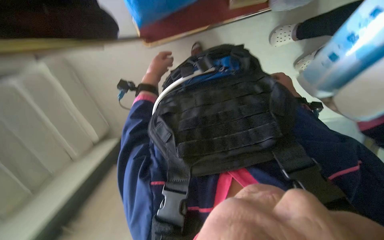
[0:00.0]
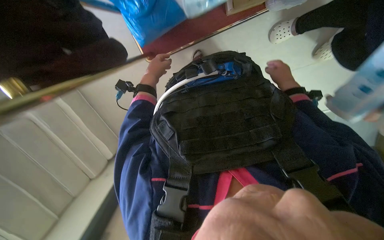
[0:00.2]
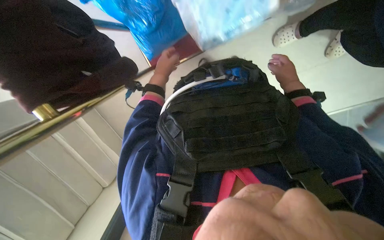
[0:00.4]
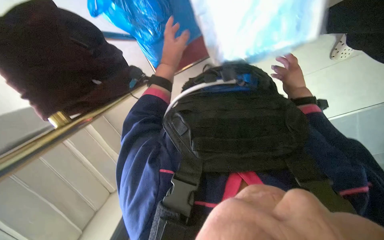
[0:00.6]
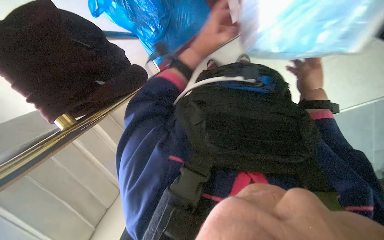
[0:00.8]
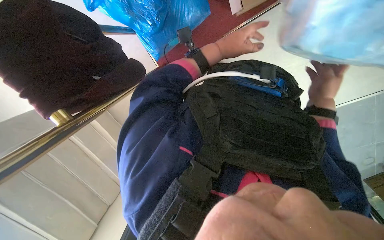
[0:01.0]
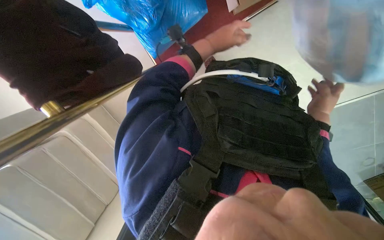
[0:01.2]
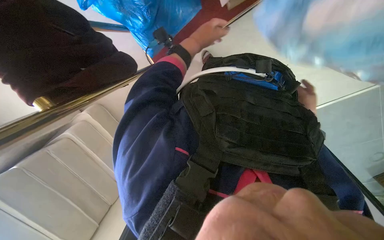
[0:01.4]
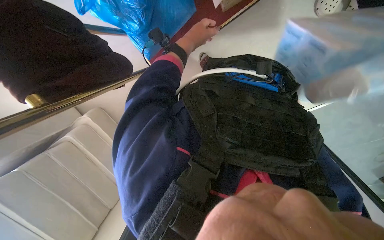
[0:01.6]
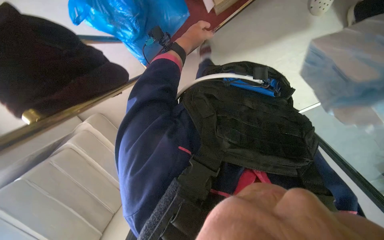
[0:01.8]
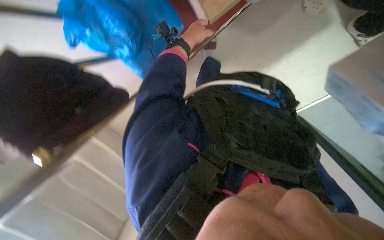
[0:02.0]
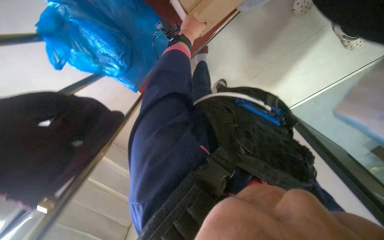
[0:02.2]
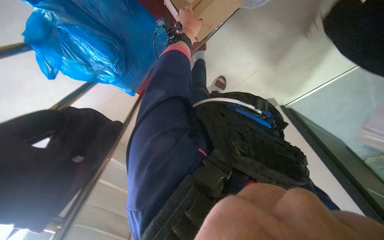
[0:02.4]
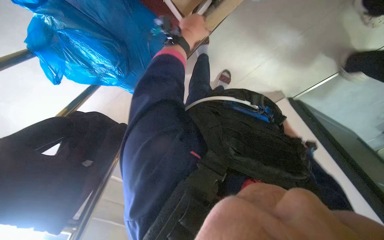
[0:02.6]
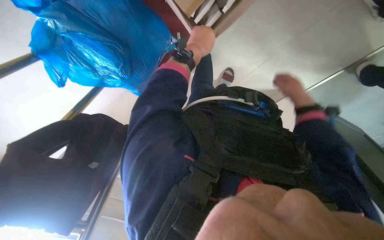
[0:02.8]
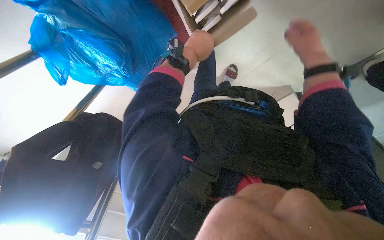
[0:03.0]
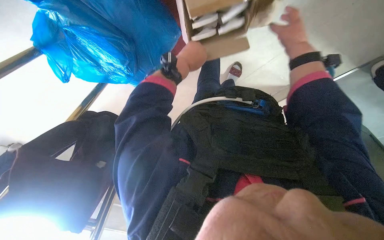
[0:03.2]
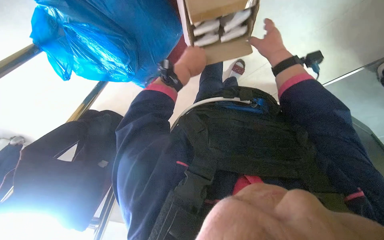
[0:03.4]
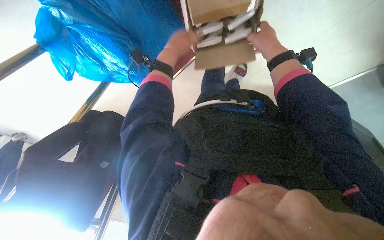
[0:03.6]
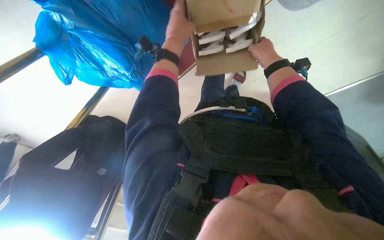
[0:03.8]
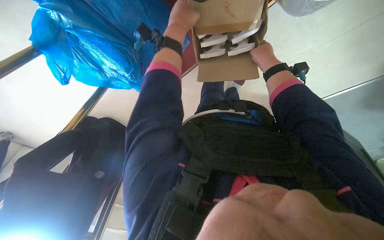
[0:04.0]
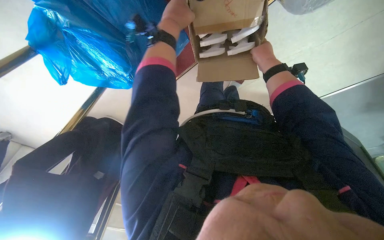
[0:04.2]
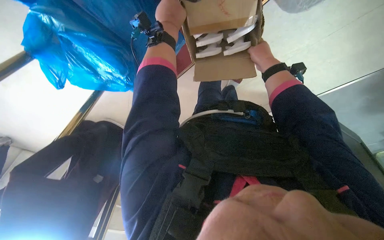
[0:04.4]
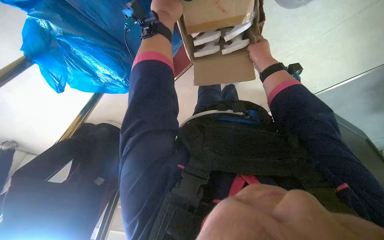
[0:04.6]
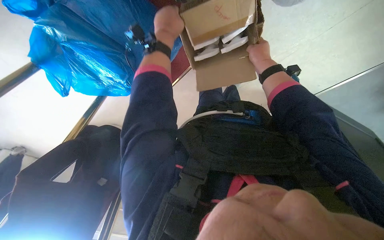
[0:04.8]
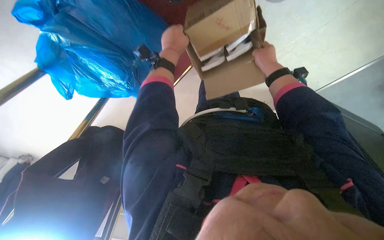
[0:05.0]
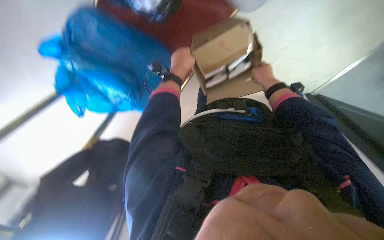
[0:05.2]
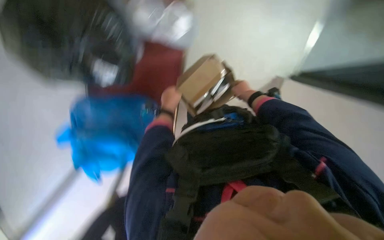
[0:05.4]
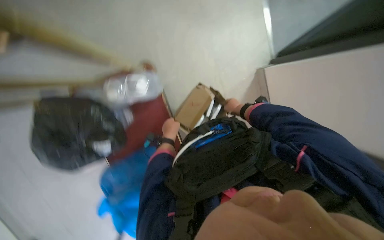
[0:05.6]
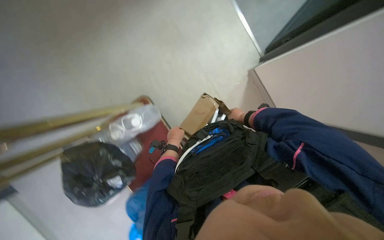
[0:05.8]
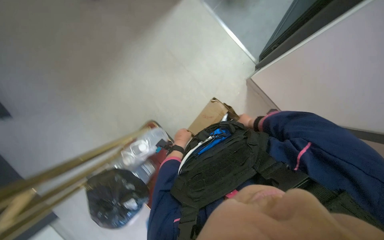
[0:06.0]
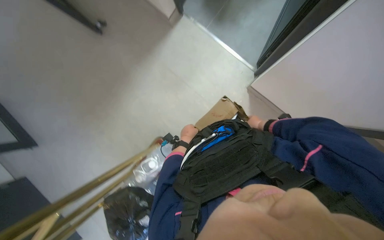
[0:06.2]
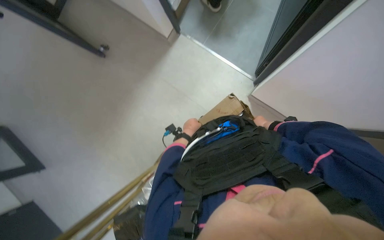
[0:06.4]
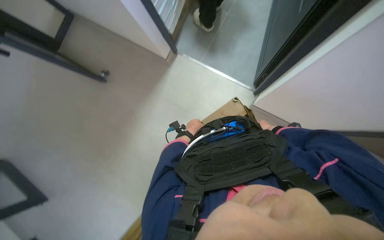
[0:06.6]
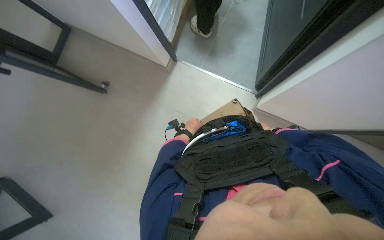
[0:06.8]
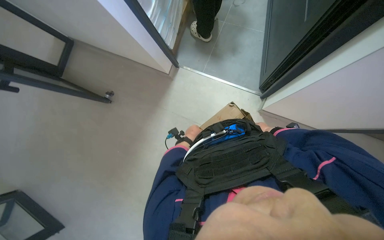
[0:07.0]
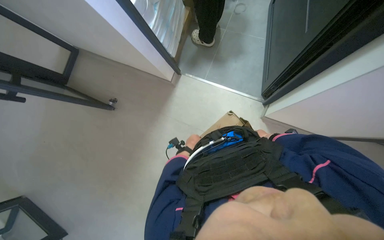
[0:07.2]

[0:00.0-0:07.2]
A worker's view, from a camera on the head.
Job: organizing items.
The whole recording: Stocking shelves with supplies. The worker takes various packaged supplies from bags and boxes and places them onto shelves.
0:00.0 to 0:01.4: Everything in view rotates roughly 25 degrees clockwise. The left hand heads nearer to the camera, covering about 10 cm. The right hand reaches approximately 20 cm nearer to the camera, then returns.
0:02.8 to 0:04.4: The left hand heads up the picture and to the left, covering roughly 15 cm. Meanwhile the right hand goes approximately 25 cm up the picture and to the left.
0:04.4 to 0:05.8: The wearer looks approximately 15 degrees further upward. The left hand goes roughly 30 cm down the picture and farther from the camera; the right hand goes some 25 cm farther from the camera and down the picture.
0:05.8 to 0:07.2: The view tilts some 30 degrees upward. Everything in view rotates some 30 degrees counterclockwise.

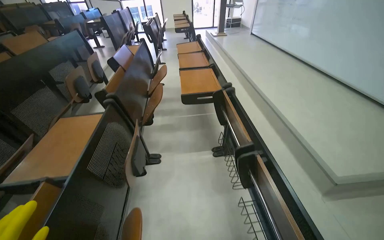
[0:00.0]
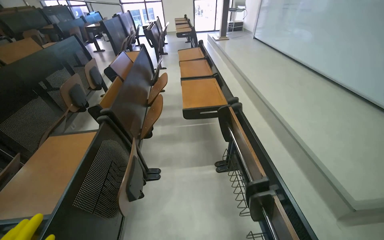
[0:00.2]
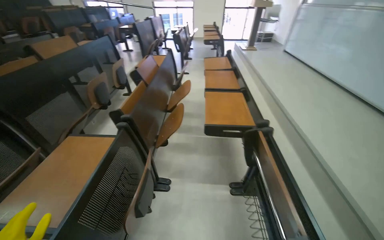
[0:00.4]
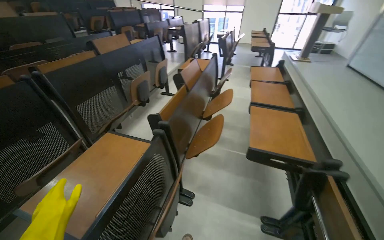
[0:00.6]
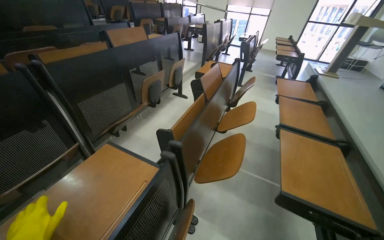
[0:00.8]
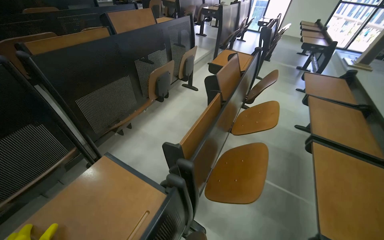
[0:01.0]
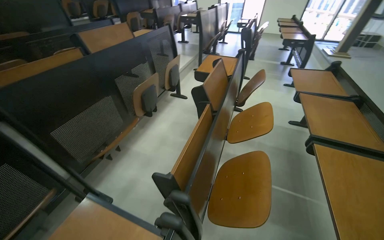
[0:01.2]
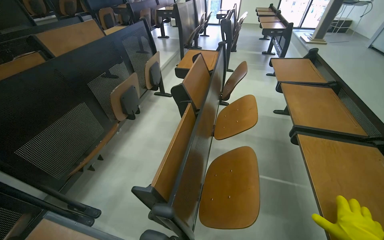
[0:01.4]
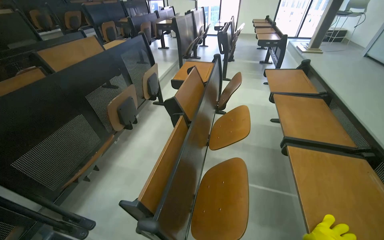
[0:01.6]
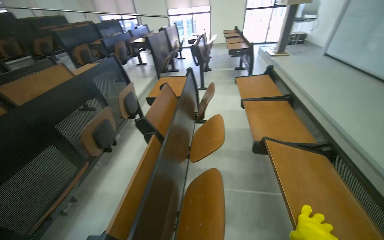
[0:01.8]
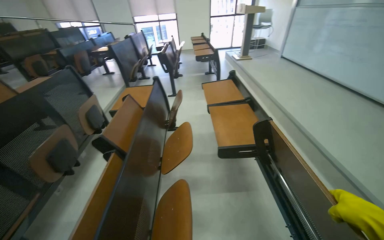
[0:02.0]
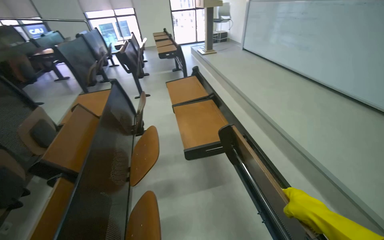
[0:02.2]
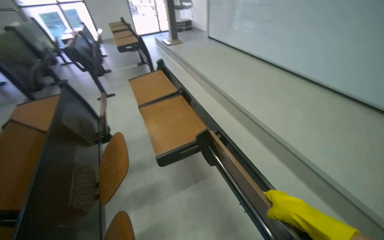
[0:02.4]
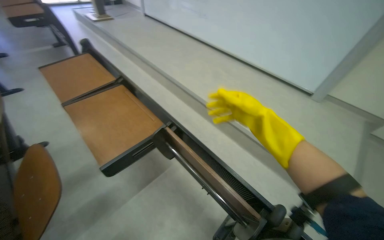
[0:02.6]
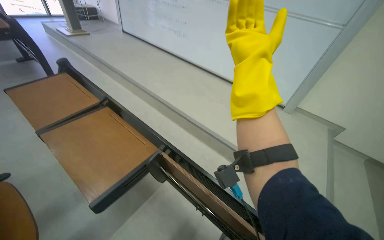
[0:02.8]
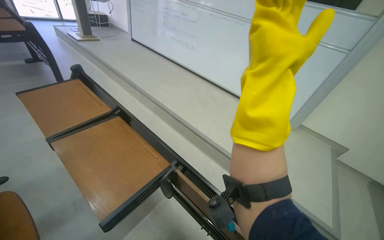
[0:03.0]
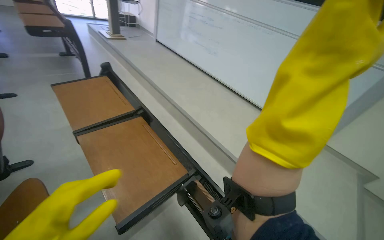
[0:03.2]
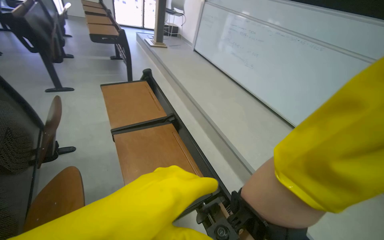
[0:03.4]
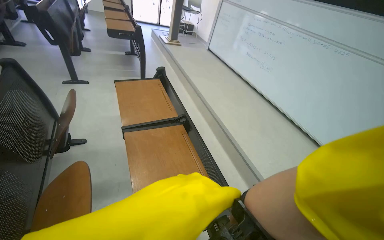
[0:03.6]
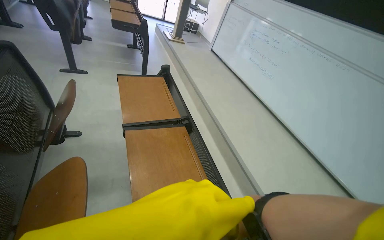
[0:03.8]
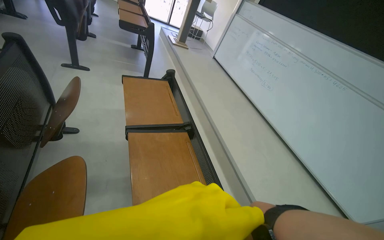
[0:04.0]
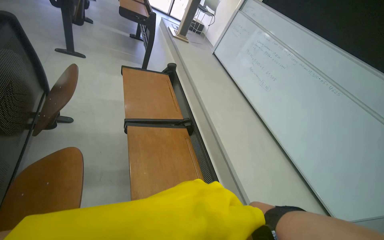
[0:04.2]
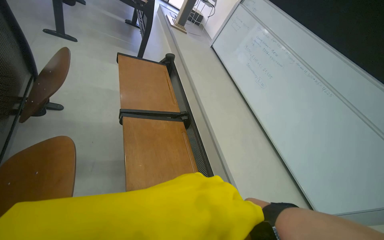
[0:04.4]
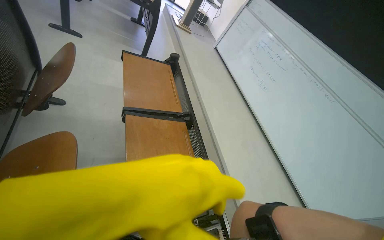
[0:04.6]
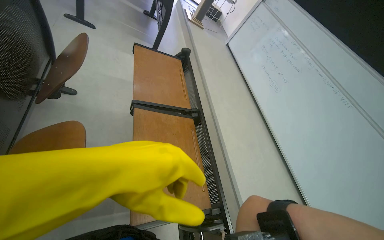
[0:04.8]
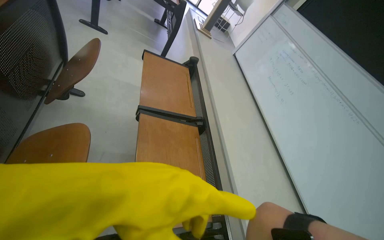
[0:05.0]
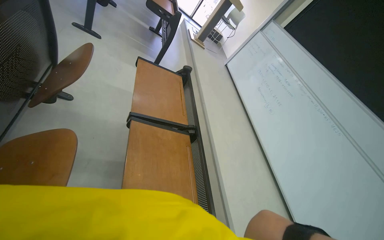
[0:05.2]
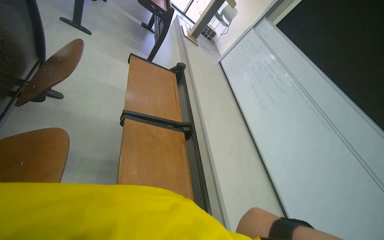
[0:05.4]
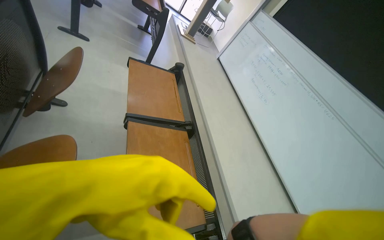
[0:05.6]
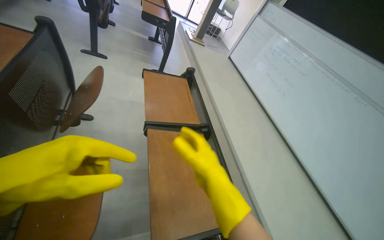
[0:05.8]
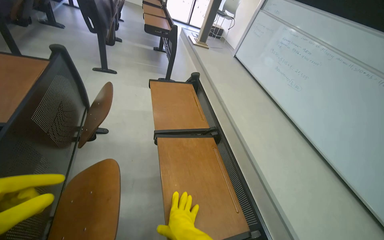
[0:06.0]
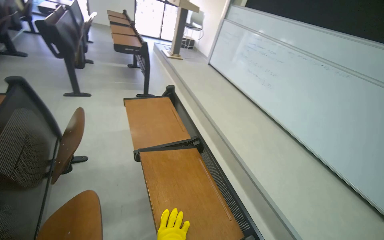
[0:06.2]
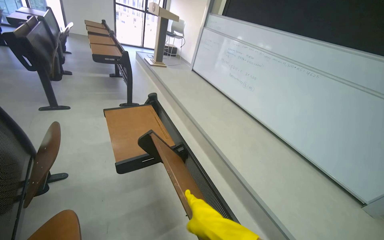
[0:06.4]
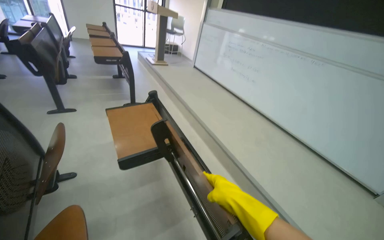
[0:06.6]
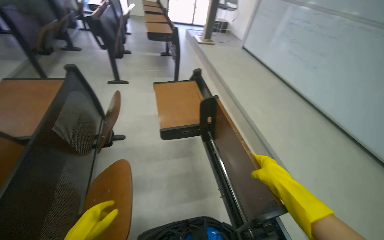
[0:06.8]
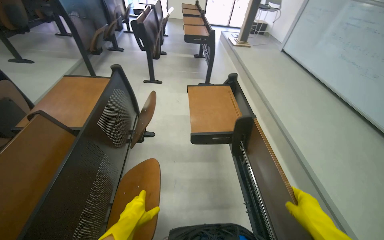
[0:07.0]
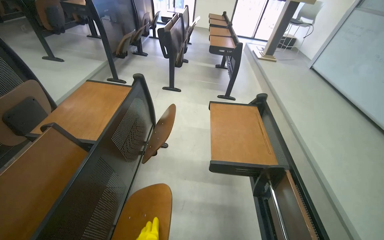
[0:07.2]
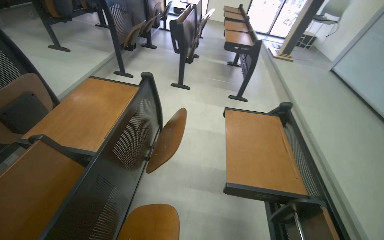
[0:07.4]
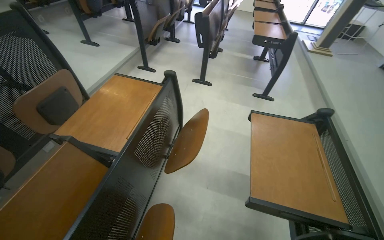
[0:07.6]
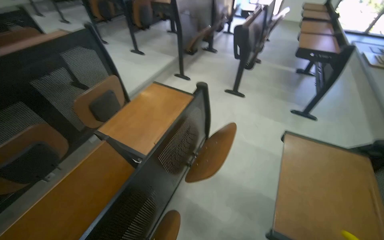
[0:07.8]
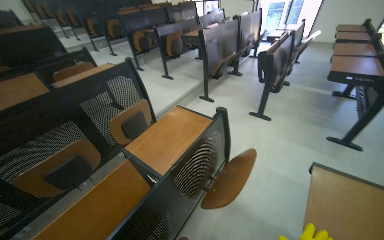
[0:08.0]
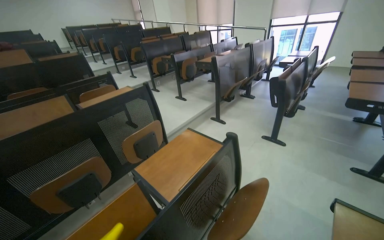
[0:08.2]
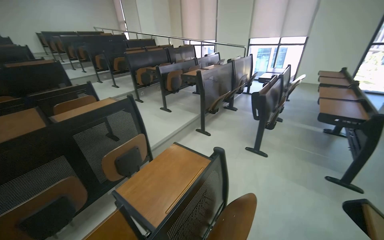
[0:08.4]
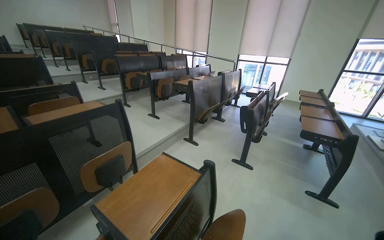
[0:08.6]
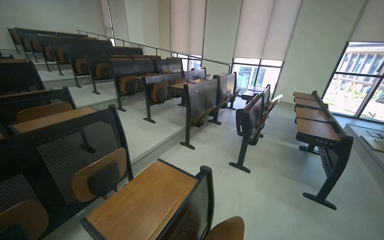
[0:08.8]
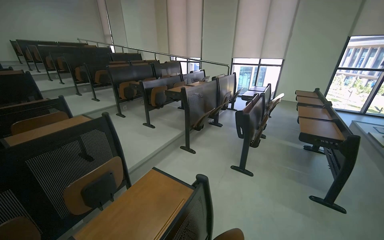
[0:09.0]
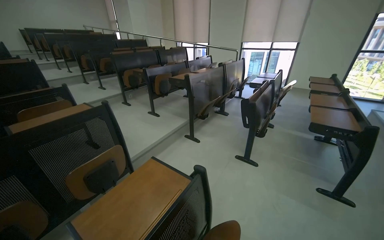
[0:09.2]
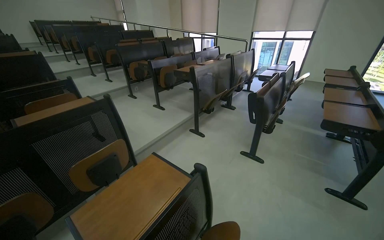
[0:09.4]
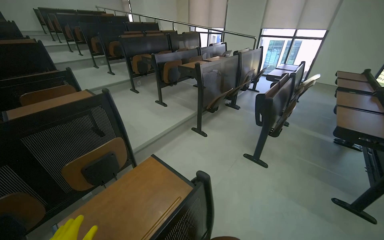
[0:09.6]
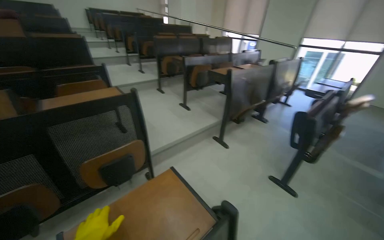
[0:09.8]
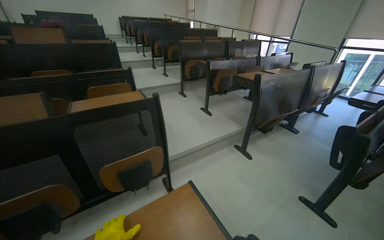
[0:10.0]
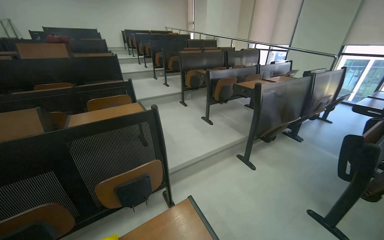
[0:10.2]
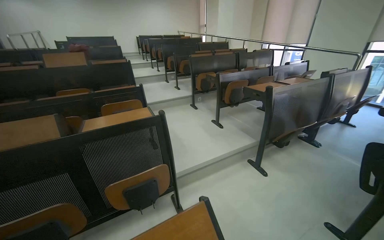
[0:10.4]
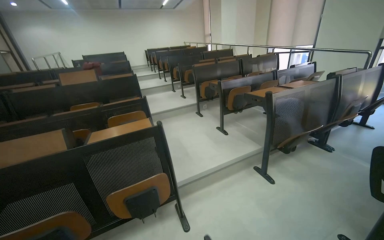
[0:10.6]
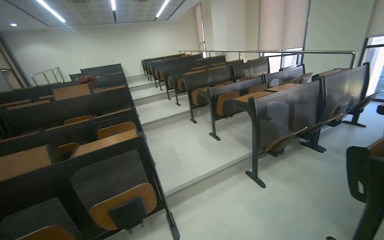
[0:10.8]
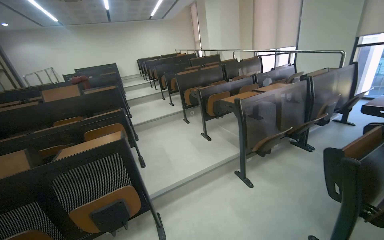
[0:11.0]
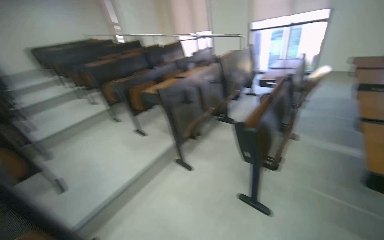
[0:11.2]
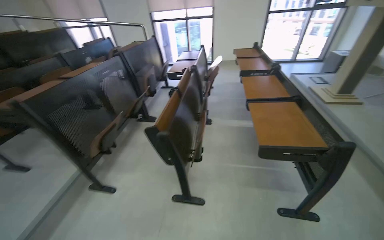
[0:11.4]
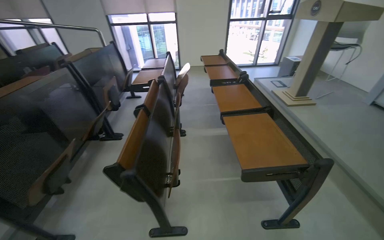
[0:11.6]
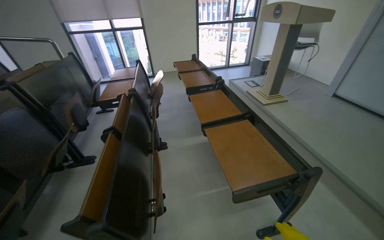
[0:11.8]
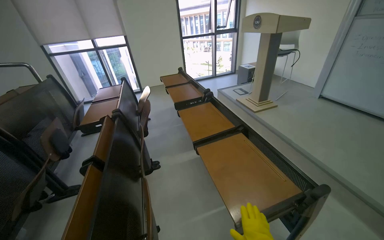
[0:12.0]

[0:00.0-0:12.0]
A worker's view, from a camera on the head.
Job: wiping surfaces.
The whole recording: Cleaning lecture hall desks. The worker cleans the desks in the lecture hall.
0:00.0 to 0:01.6: The camera is carried some 1 m. The wearer's head swings some 20 degrees to the left.
0:01.6 to 0:03.0: The camera travels approximately 50 cm. The head turns to the right by approximately 65 degrees.
0:03.0 to 0:04.4: Everything in view rotates roughly 35 degrees clockwise.
0:06.0 to 0:07.6: The wearer looks about 30 degrees further to the left.
0:07.6 to 0:09.0: The wearer looks roughly 20 degrees further to the left. The view tips upward by some 25 degrees.
0:09.0 to 0:10.4: The head travels some 40 cm. The wearer looks about 30 degrees further to the left.
0:10.4 to 0:12.0: The head travels roughly 1 m. The head turns to the right by about 80 degrees.
